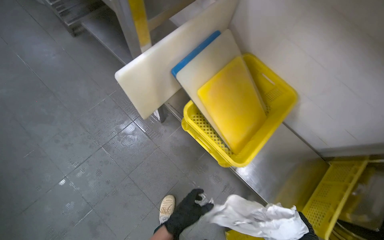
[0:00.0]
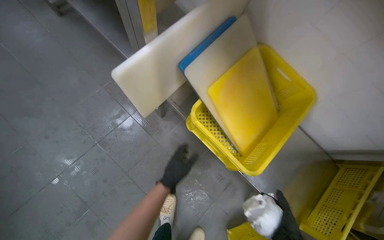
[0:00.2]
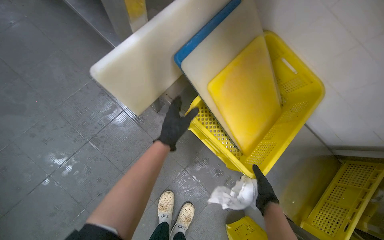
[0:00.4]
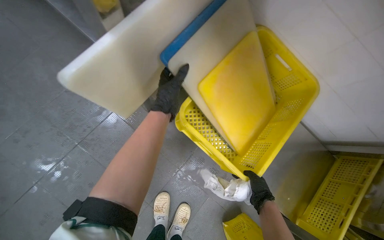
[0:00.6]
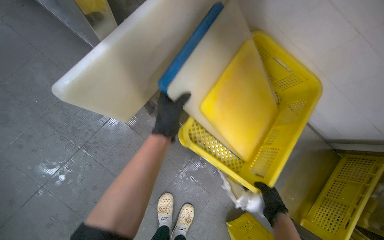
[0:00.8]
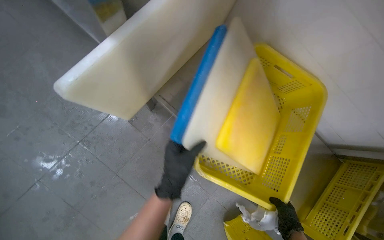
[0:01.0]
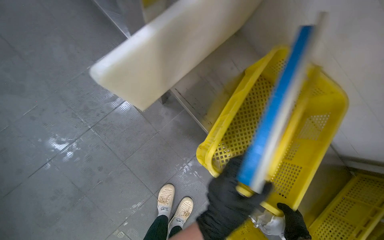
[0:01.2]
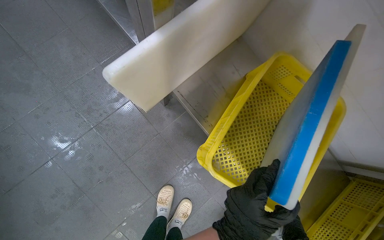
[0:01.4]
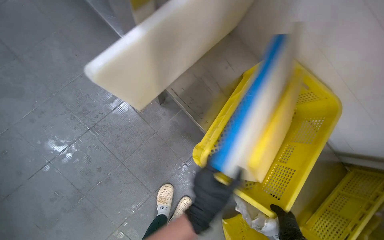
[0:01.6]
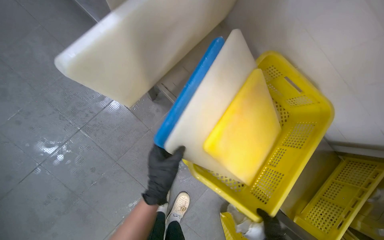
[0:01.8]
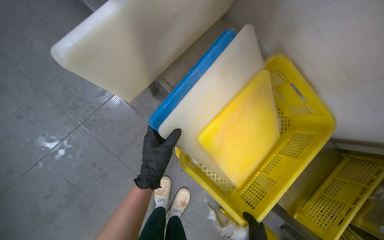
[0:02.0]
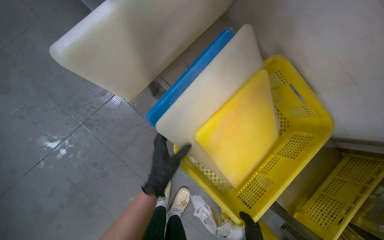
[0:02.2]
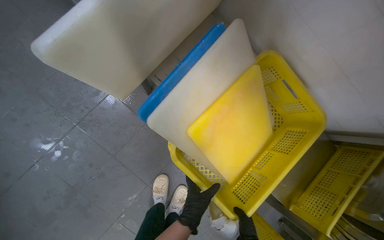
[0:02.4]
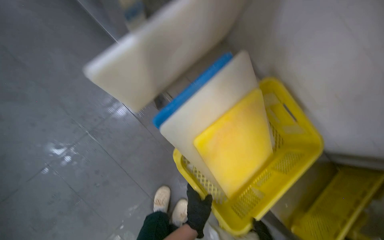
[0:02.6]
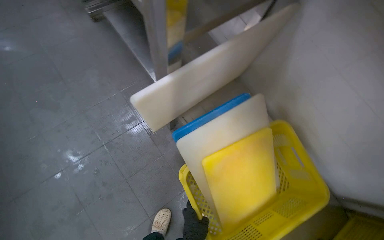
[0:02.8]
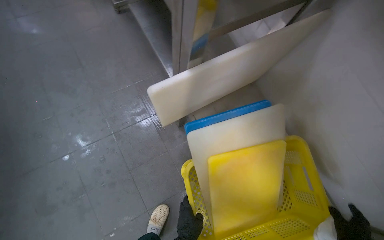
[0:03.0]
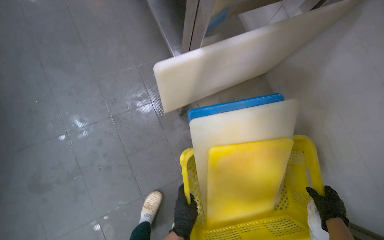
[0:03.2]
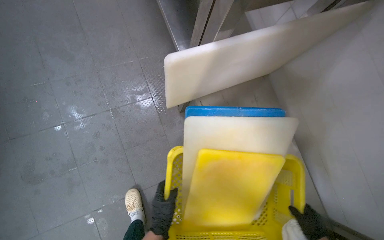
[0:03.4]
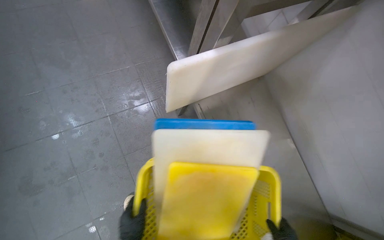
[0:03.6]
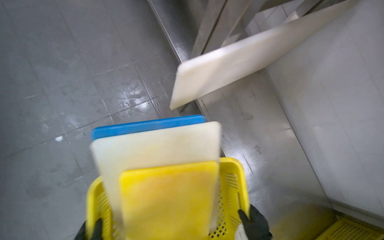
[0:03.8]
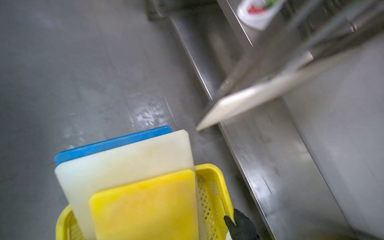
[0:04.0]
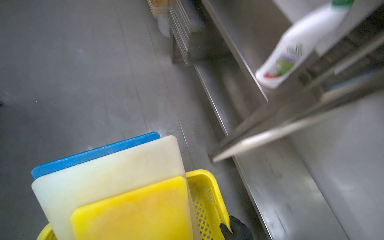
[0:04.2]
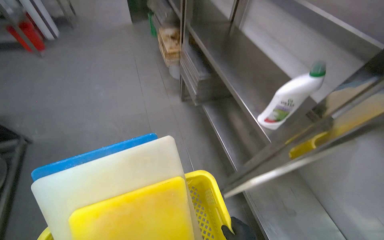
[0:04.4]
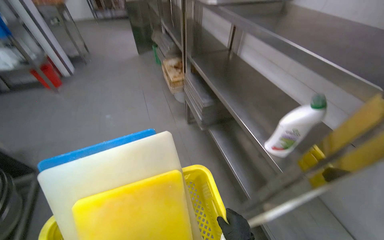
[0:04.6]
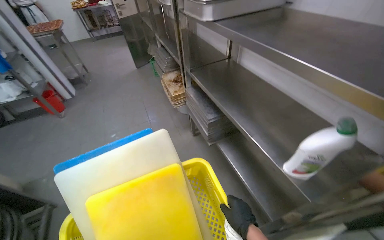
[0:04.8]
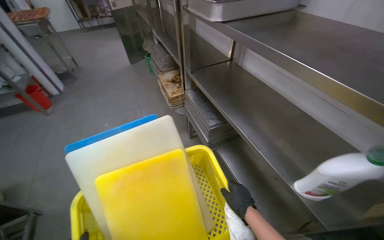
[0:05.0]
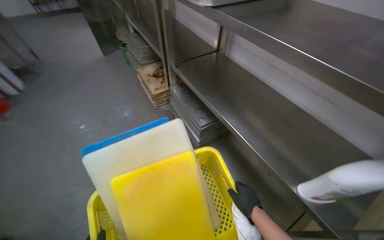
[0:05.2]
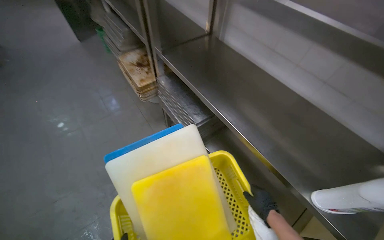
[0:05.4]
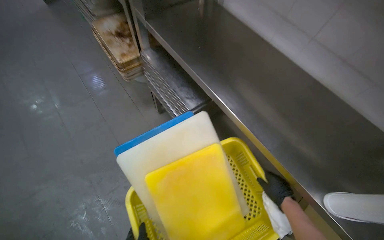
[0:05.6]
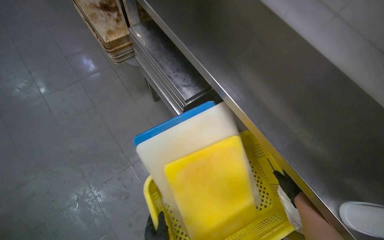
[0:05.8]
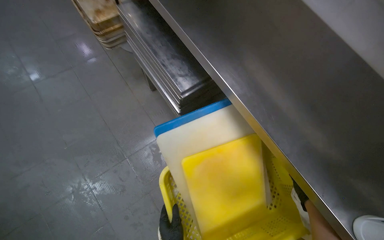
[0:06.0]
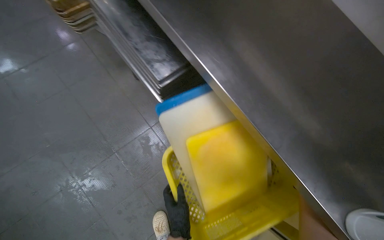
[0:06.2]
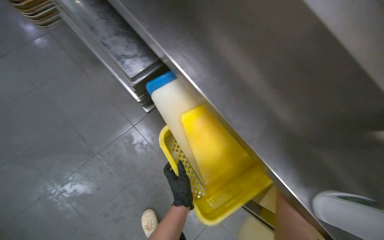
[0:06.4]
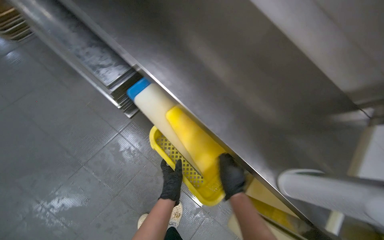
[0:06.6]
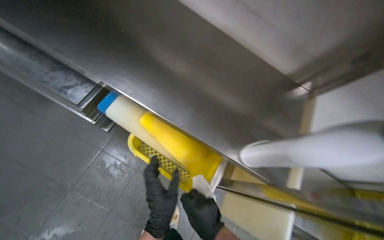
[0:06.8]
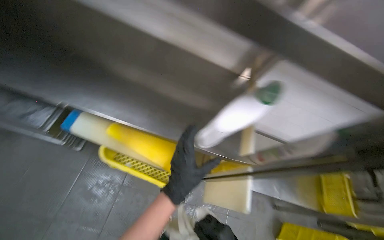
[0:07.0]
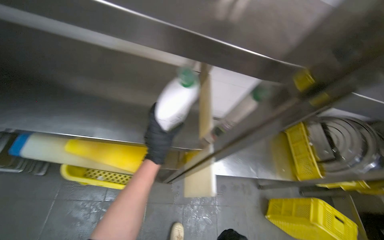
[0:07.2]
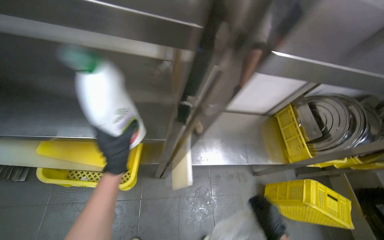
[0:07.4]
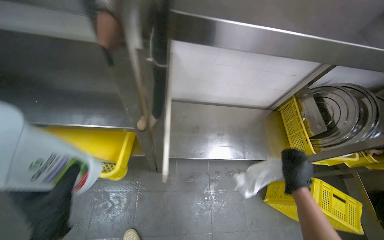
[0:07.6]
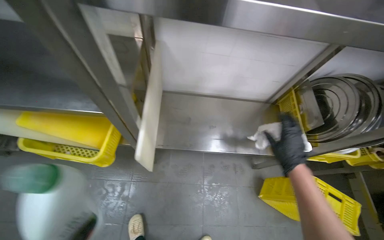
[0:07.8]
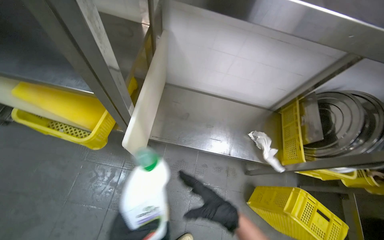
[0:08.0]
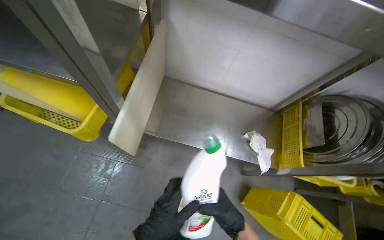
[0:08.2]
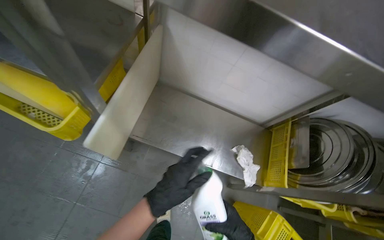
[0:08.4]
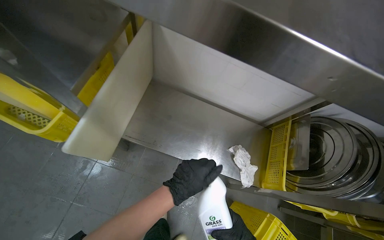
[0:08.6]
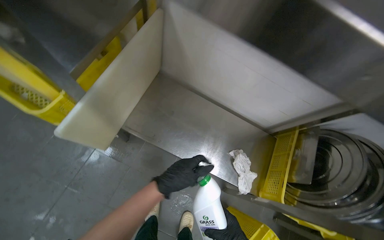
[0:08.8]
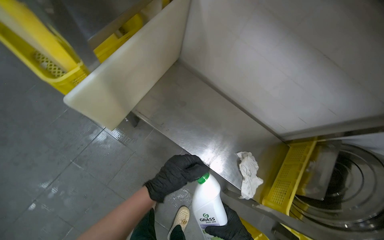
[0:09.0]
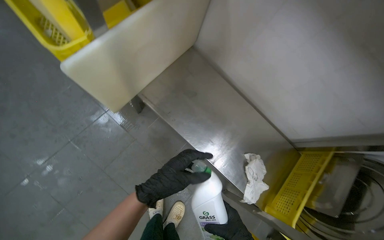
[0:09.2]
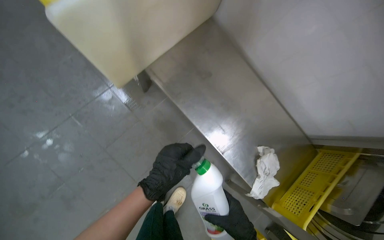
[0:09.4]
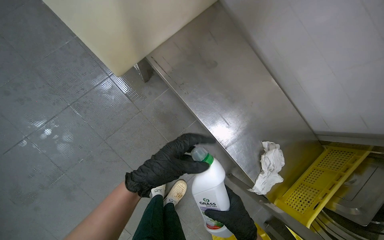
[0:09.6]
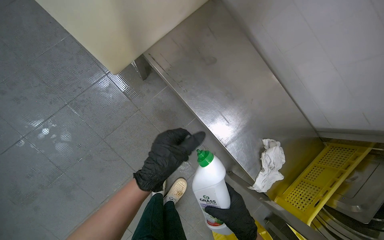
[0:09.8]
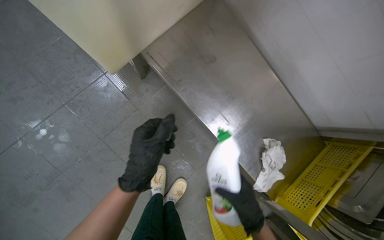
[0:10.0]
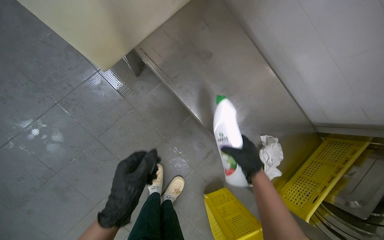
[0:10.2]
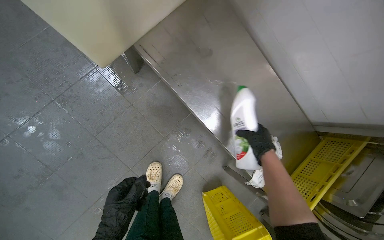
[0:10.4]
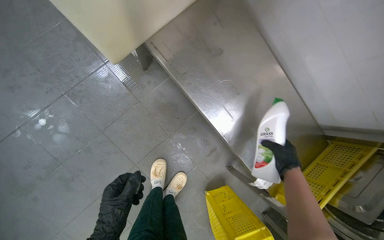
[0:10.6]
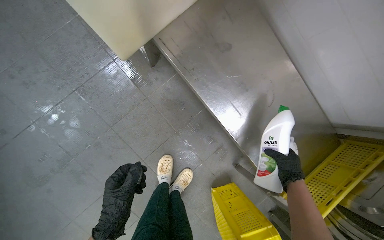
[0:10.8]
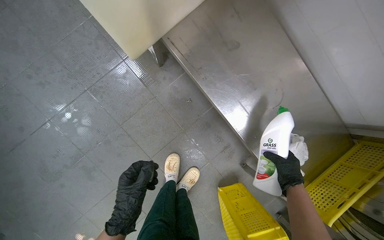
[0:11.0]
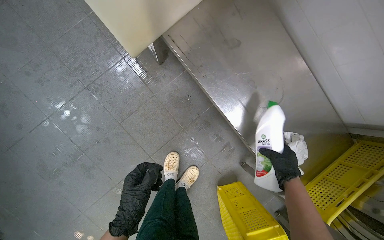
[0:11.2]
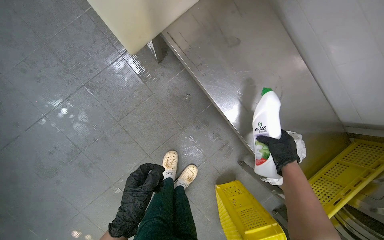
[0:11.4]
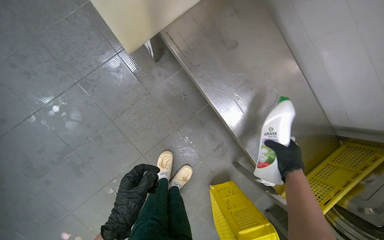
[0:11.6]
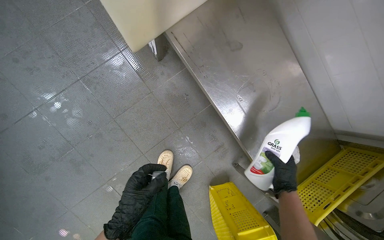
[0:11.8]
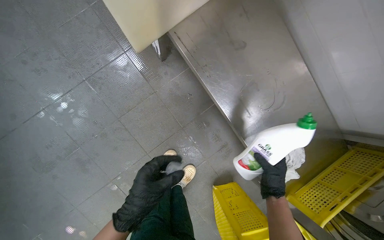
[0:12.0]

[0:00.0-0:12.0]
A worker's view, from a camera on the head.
Job: wiping surfaces.
The whole recording: Cleaning metal shelves. The worker wipes, clears items, and sprays cleaner on the metal shelves.
0:00.0 to 0:01.6: The view tips downward by some 15 degrees.
0:01.6 to 0:03.0: The camera pitches upward, by some 15 degrees.
0:04.4 to 0:06.0: The head travels some 70 cm. The wearer looks roughly 20 degrees further to the right. The camera pitches downward, by approximately 15 degrees.
0:06.0 to 0:07.6: The camera is carried about 60 cm. The wearer's head swings roughly 55 degrees to the right.
0:07.6 to 0:09.0: Everything in view rotates some 35 degrees clockwise.
0:09.0 to 0:10.4: The camera pitches downward, by some 15 degrees. The left hand shifts some 25 cm down the picture and to the left.
0:10.4 to 0:12.0: The right hand shifts approximately 10 cm down the picture.

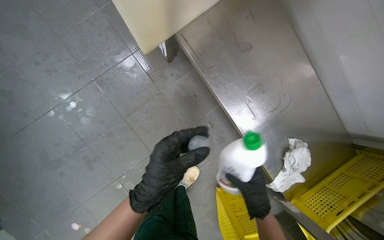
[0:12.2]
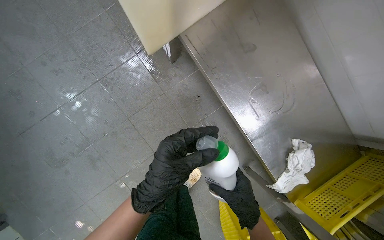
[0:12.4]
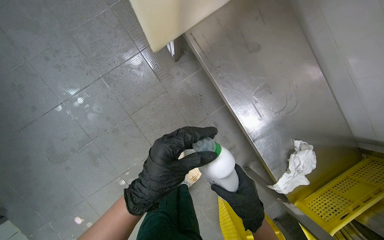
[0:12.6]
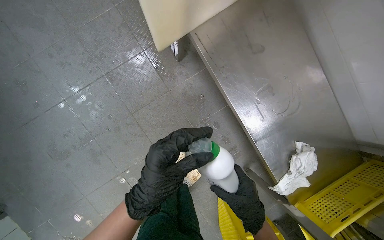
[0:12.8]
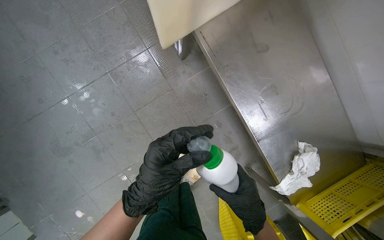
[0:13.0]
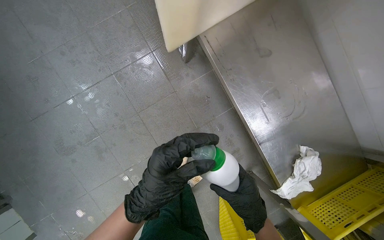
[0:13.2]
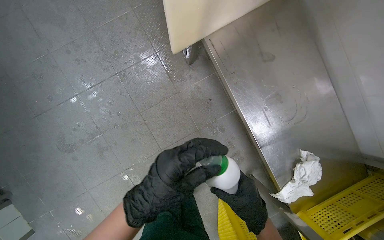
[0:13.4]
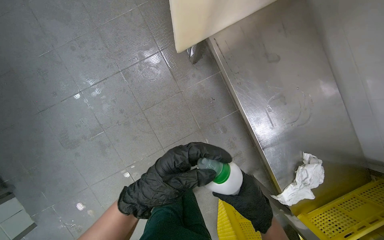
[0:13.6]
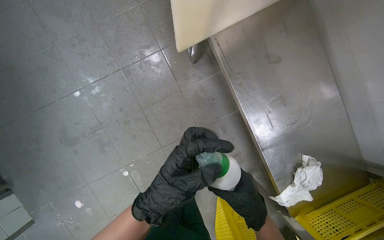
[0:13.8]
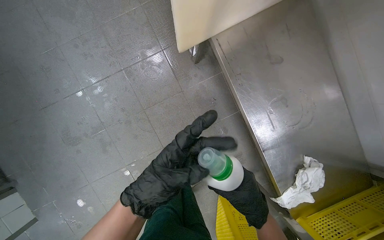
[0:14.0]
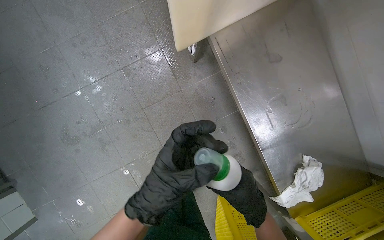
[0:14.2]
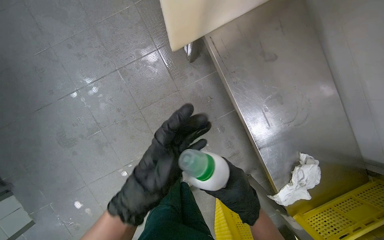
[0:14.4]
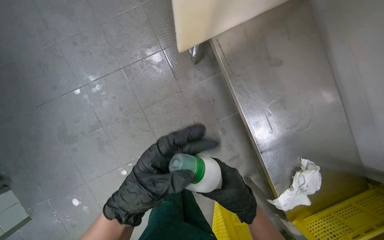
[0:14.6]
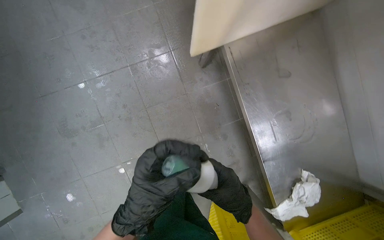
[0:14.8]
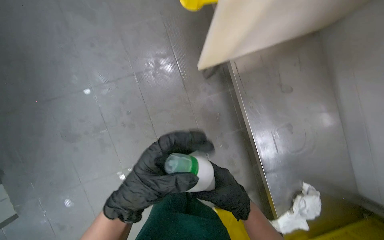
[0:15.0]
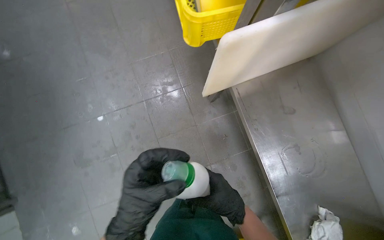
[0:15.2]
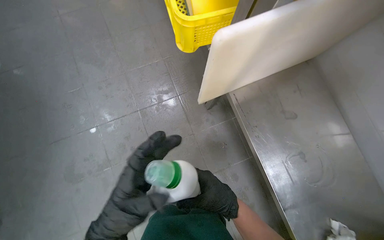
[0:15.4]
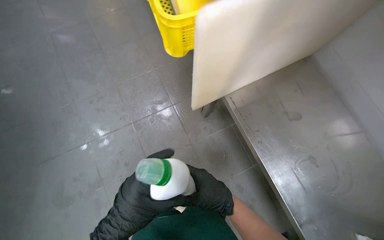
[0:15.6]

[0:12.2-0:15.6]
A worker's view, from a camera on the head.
Job: wiping surfaces.
The whole recording: Cleaning metal shelves. The worker wipes, clears items, and sprays cleaner on the metal shelves.
0:12.2 to 0:13.8: The hands work in one place, with small movements.
0:13.8 to 0:15.6: The view tips upward by about 20 degrees. The right hand goes roughly 10 cm to the left.

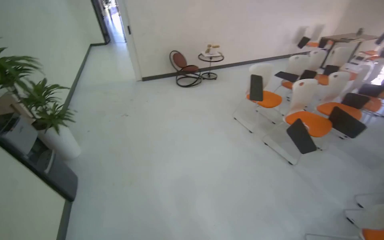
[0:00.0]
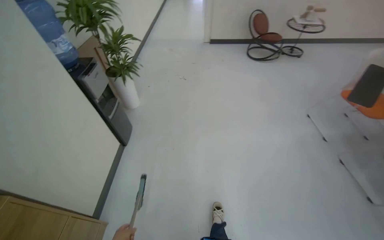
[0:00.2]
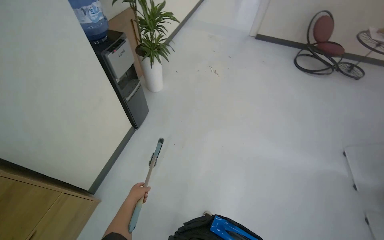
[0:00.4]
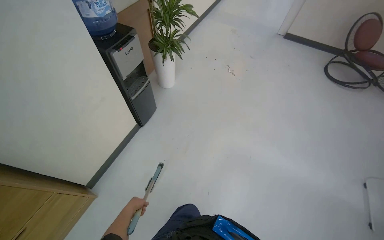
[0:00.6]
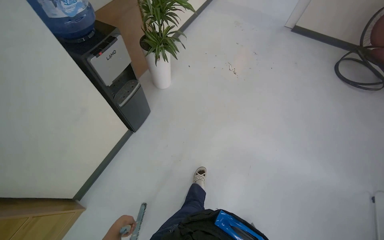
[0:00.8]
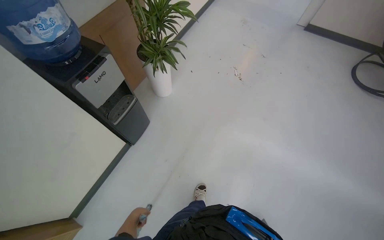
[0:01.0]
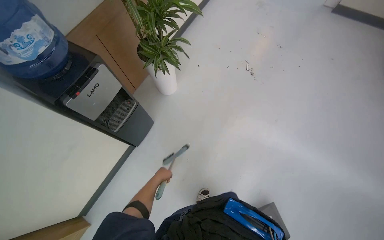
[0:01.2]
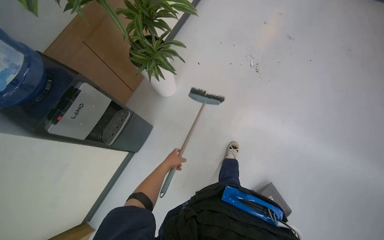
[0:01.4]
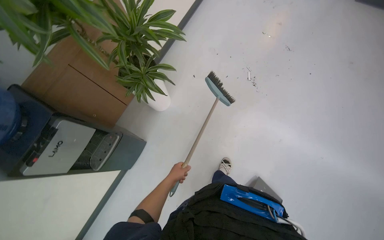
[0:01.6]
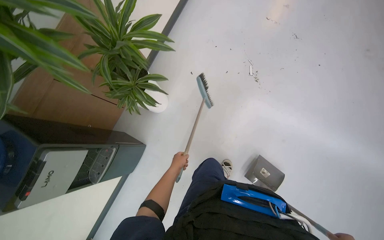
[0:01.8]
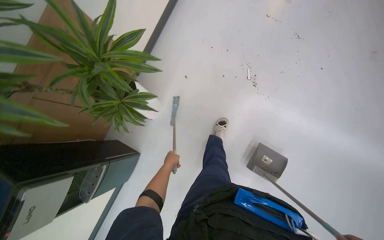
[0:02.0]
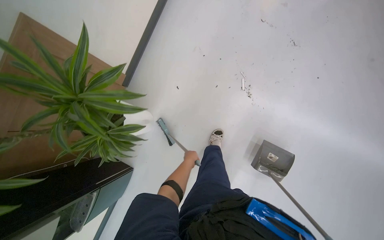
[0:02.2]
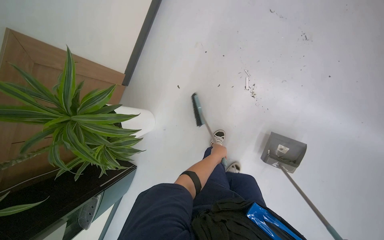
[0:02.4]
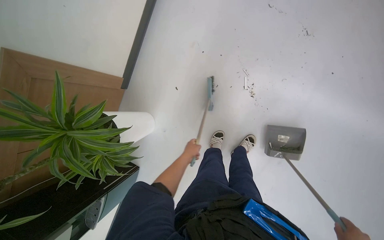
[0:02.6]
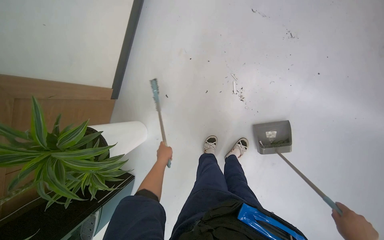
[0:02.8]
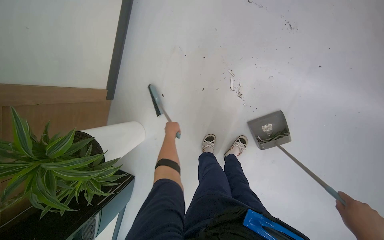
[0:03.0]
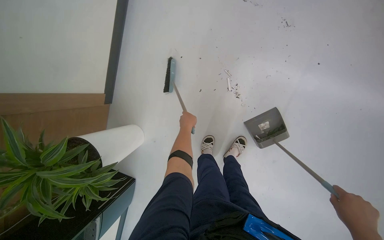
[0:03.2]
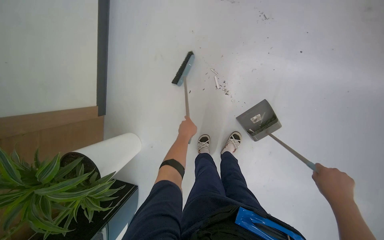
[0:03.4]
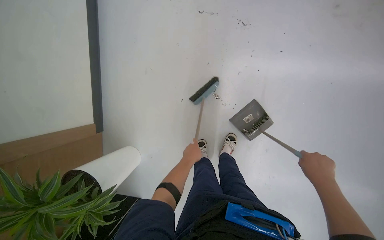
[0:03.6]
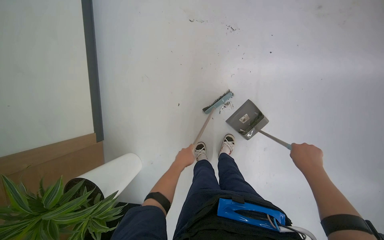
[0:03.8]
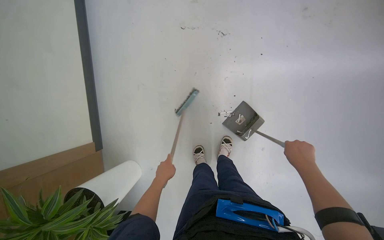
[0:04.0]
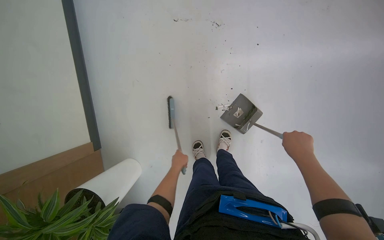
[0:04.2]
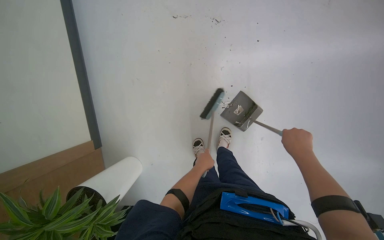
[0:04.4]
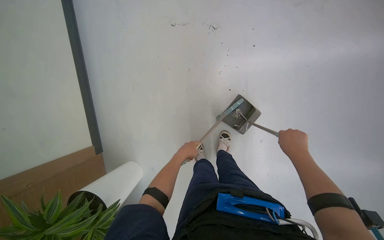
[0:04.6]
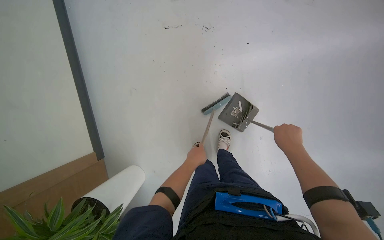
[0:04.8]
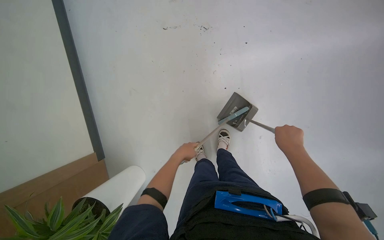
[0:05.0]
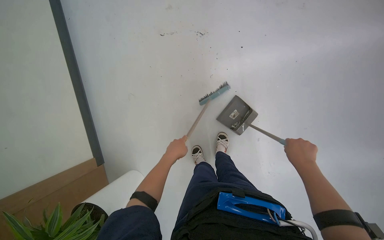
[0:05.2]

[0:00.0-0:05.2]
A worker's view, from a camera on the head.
Job: sweeping floor.
The whole recording: Sweeping office floor. The worker sweeps the office floor with a broom and collects debris into a dustpan.
0:00.0 to 0:01.8: The head travels roughly 2 m. The wearer looks some 55 degrees further to the left. The wearer looks about 40 degrees further downward.
0:01.8 to 0:03.4: The camera is carried roughly 80 cm. The wearer looks about 15 degrees further downward.
0:03.4 to 0:05.2: The left hand moves nearer to the camera, some 15 cm.
